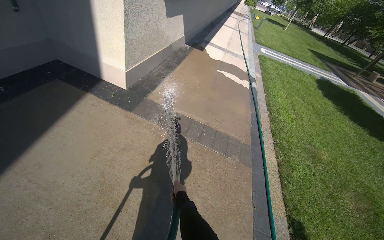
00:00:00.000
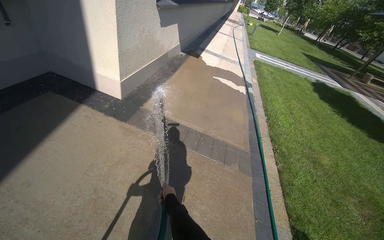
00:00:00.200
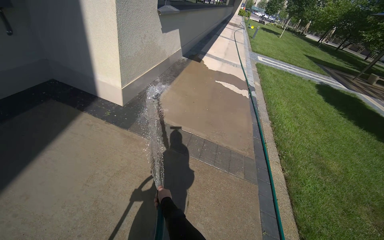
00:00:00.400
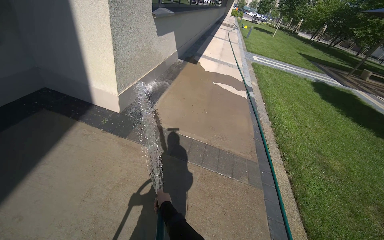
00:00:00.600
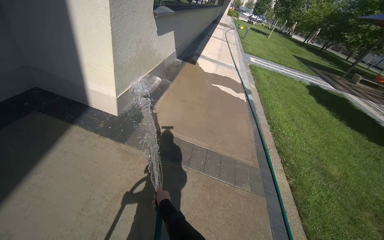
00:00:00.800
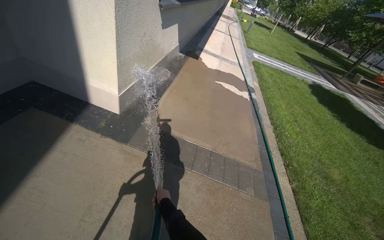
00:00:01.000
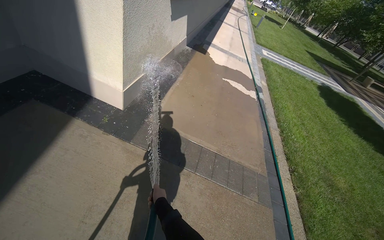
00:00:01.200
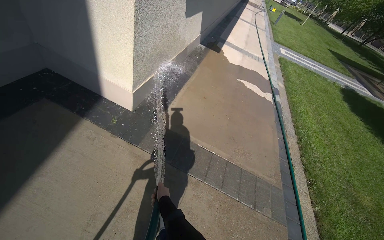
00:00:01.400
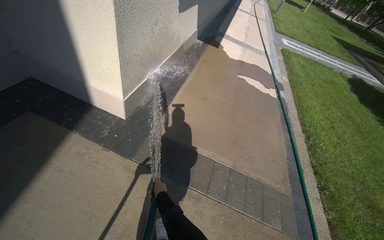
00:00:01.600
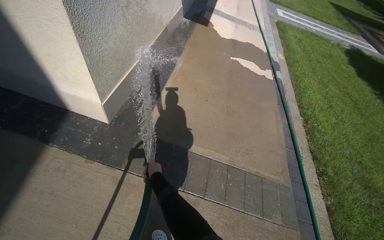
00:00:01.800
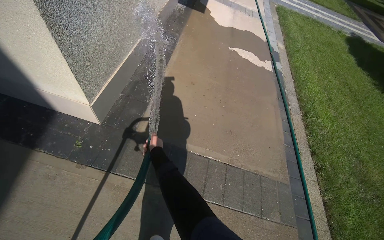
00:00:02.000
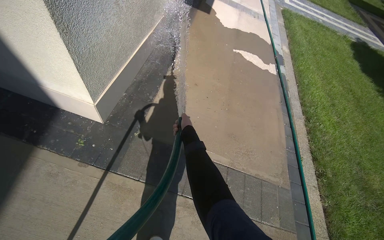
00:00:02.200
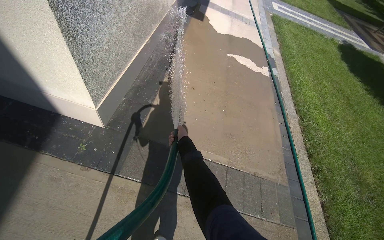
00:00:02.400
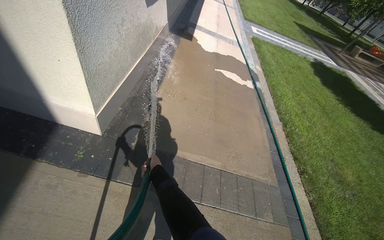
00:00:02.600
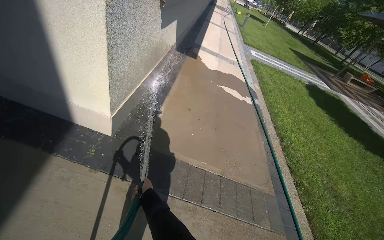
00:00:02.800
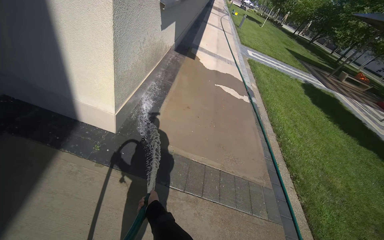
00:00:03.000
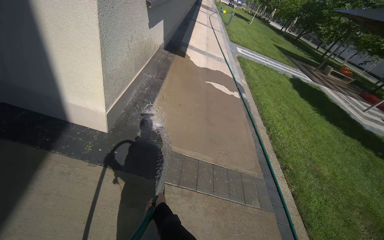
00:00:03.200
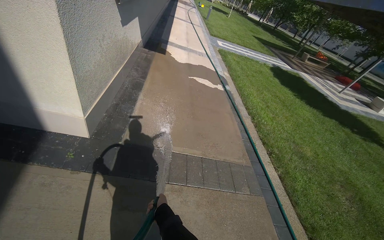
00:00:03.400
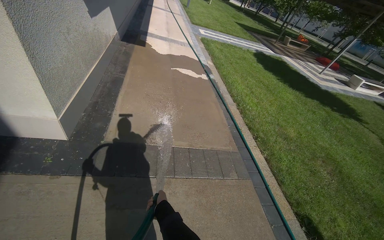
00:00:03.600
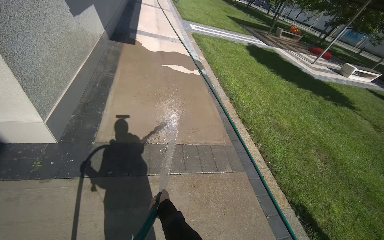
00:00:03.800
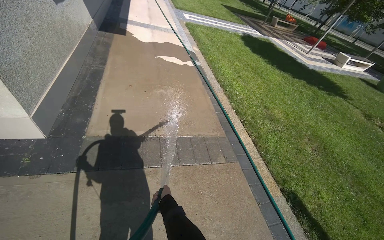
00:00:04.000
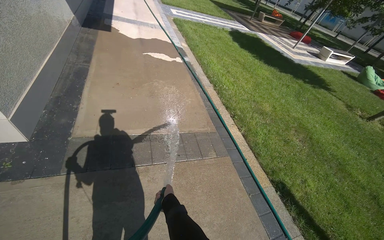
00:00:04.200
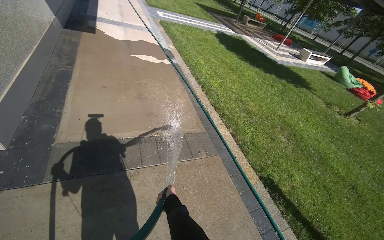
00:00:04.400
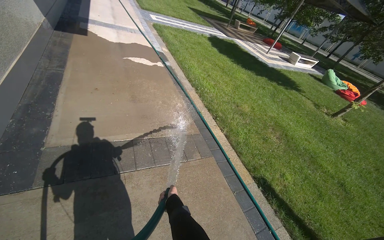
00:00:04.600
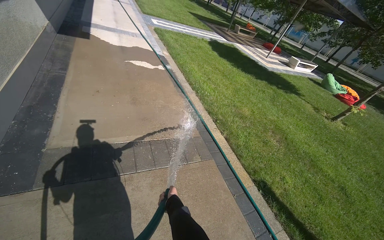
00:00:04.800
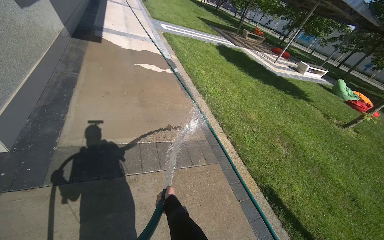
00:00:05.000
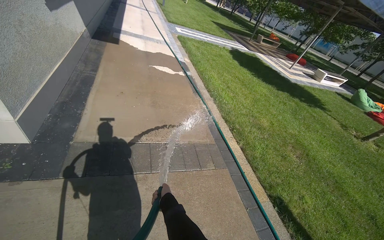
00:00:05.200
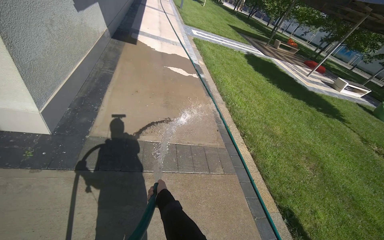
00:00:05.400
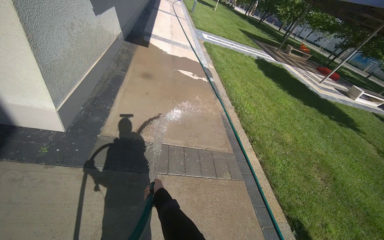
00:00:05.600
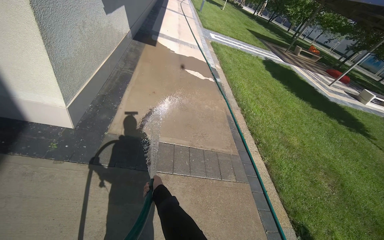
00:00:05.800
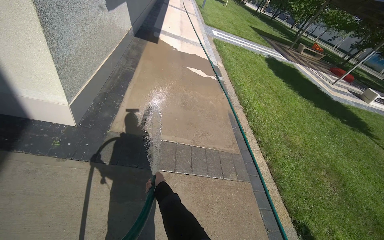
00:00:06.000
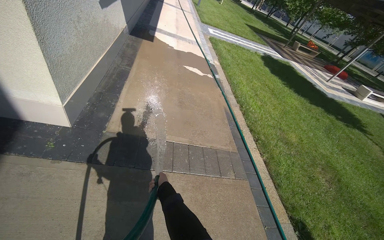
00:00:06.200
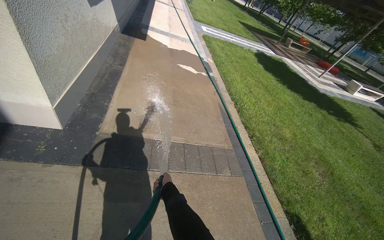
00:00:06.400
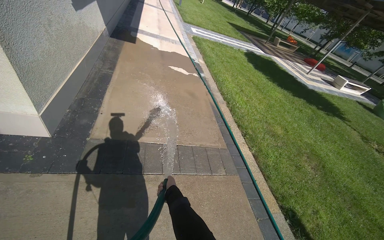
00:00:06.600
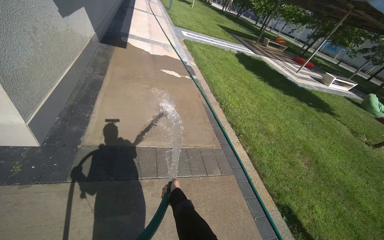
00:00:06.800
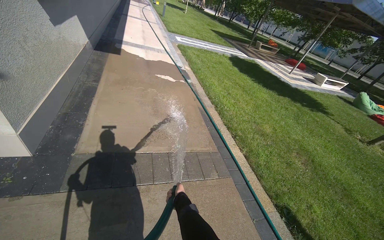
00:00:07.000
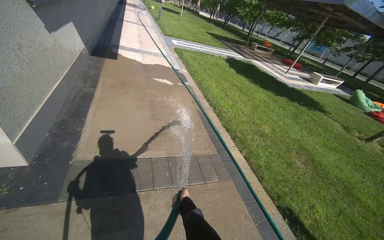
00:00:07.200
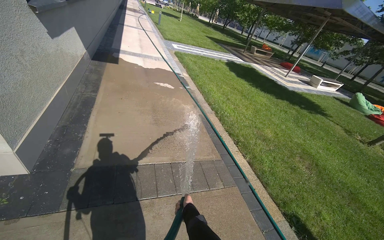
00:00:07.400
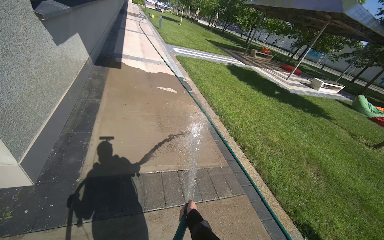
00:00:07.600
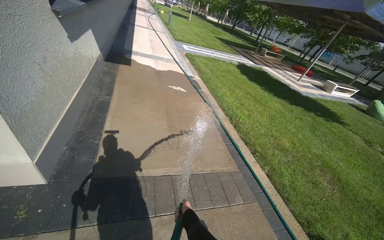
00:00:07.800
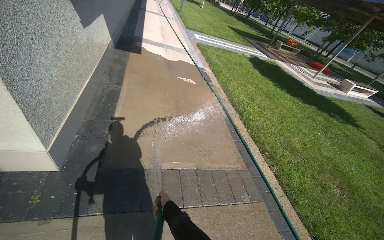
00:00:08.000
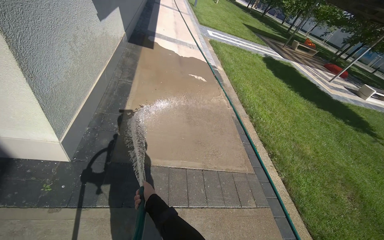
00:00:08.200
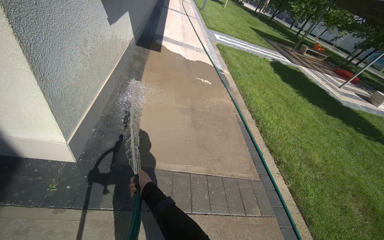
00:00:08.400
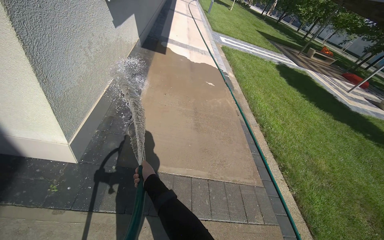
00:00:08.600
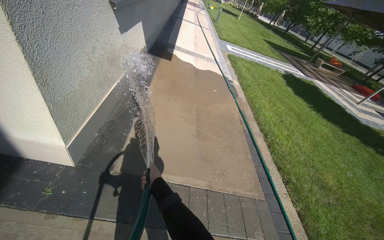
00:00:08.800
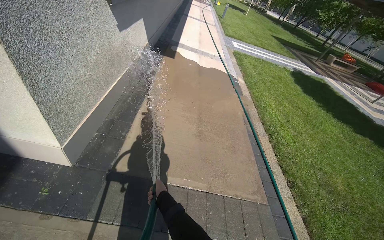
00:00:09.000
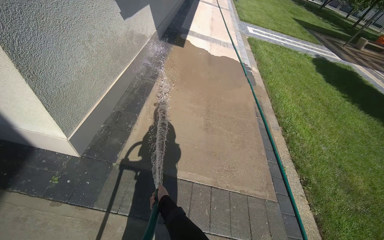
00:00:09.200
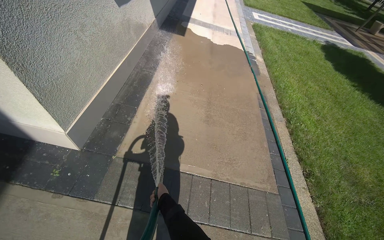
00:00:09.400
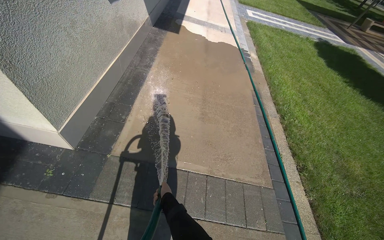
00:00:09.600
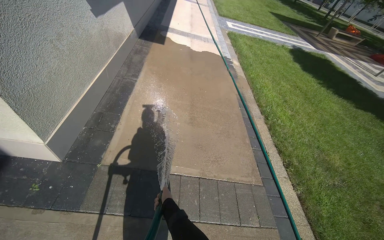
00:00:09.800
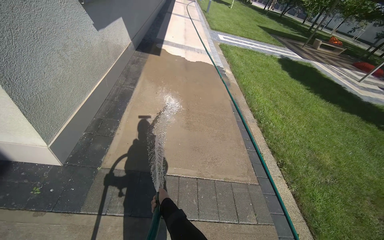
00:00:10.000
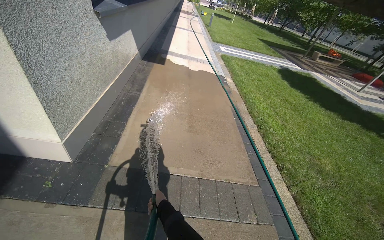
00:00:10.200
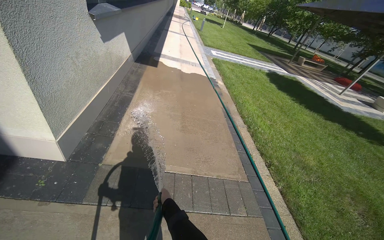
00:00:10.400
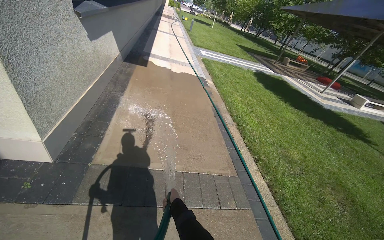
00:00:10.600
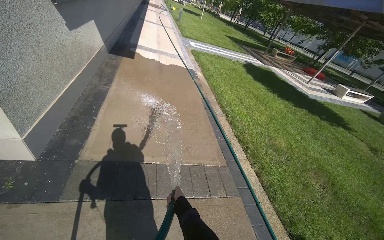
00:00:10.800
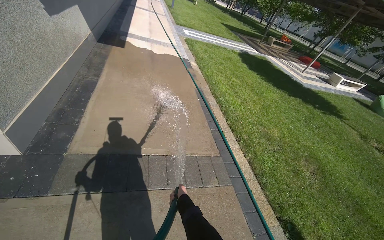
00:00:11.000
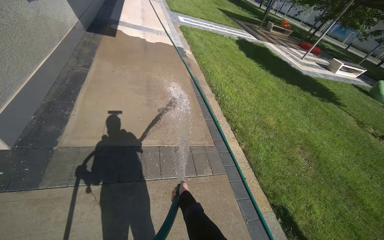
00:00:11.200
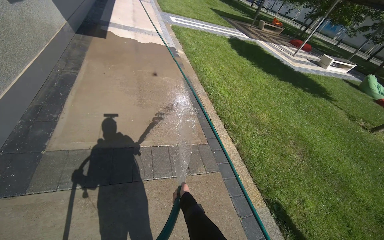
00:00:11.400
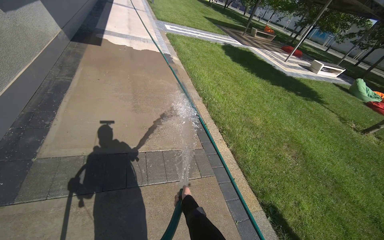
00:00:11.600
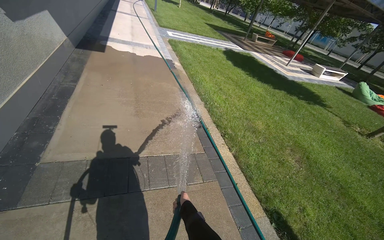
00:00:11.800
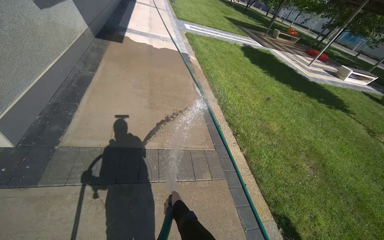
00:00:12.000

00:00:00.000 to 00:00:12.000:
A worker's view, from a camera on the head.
Job: sweeping floor.
The whole recording: Rinsing concrete ground. The worker rinses the concrete ground with a hose.
00:00:00.000 to 00:00:01.600: The camera travels about 90 cm.
00:00:01.600 to 00:00:03.000: The right hand reaches about 50 cm up the picture, then returns.
00:00:03.000 to 00:00:04.400: The camera is carried to the right, roughly 40 cm. The wearer looks about 30 degrees further to the right.
00:00:04.400 to 00:00:06.000: The wearer looks roughly 15 degrees further to the left.
00:00:06.000 to 00:00:07.600: The right hand shifts approximately 15 cm to the right.
00:00:07.600 to 00:00:09.000: The head turns to the left by roughly 20 degrees. The right hand heads up the picture and to the left, covering some 40 cm.

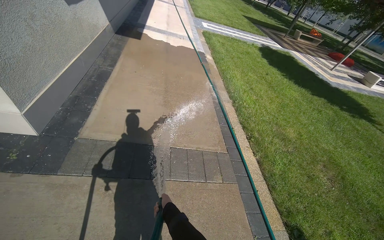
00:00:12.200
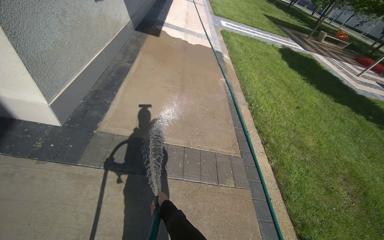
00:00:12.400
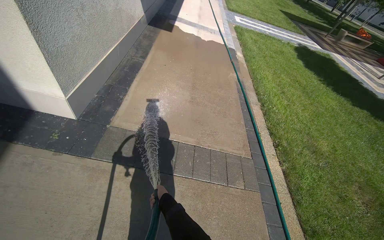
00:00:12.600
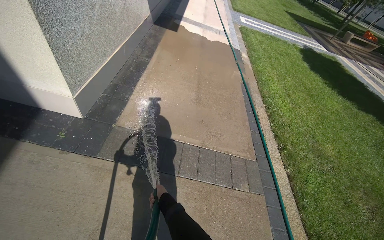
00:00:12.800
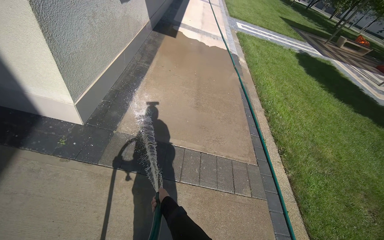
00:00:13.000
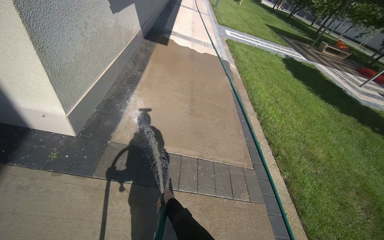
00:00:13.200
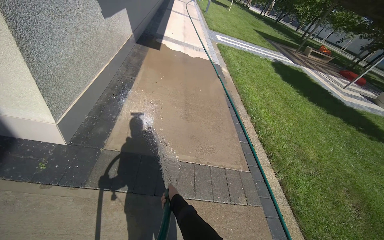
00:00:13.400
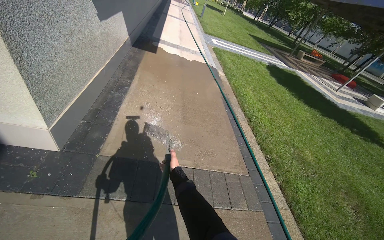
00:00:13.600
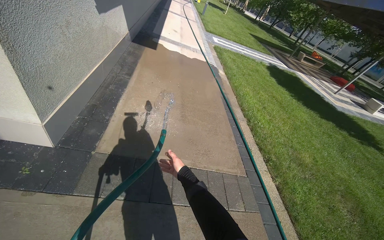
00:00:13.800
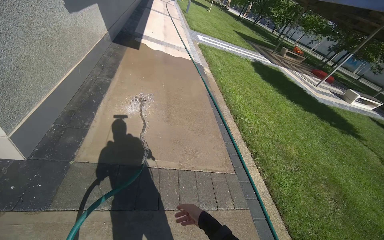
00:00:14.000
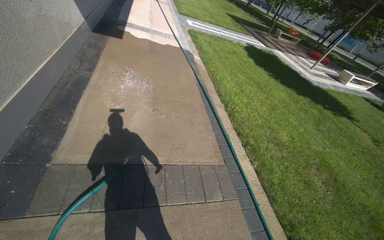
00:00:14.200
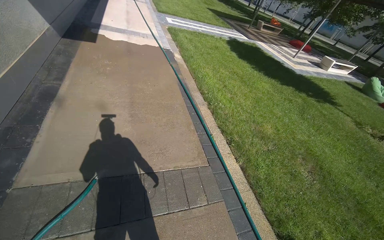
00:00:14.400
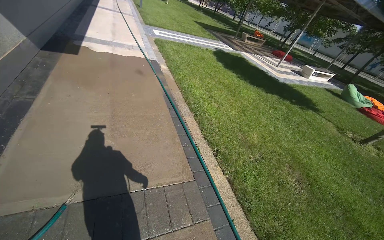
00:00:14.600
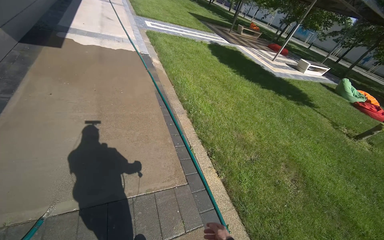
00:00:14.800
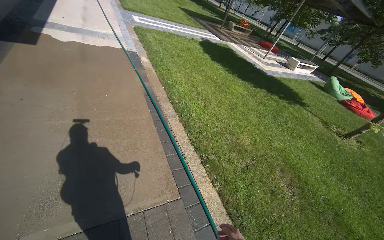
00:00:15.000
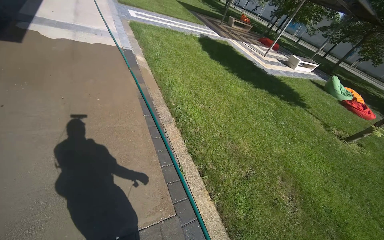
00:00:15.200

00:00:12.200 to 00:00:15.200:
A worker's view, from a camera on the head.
Job: sweeping floor.
The whole recording: Rinsing concrete ground. The worker rinses the concrete ground with a hose.
00:00:12.200 to 00:00:13.800: The right hand heads up the picture and farther from the camera, covering roughly 35 cm.
00:00:13.800 to 00:00:15.200: The camera travels some 1 m. The head turns to the right by some 20 degrees.

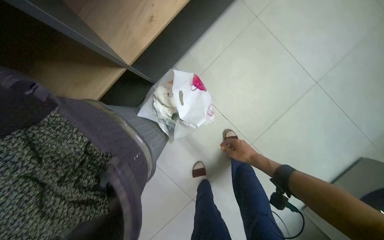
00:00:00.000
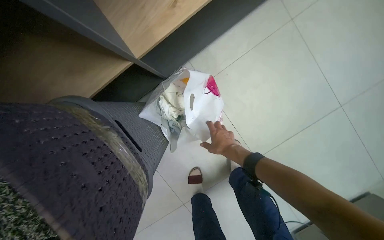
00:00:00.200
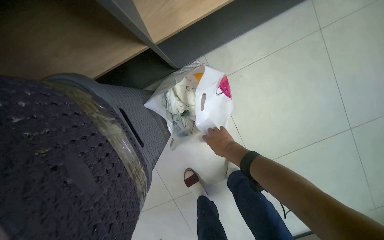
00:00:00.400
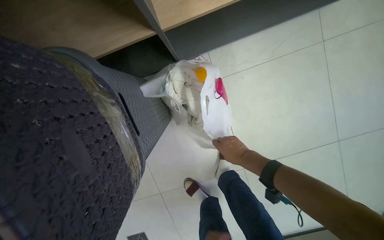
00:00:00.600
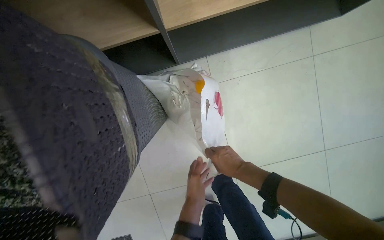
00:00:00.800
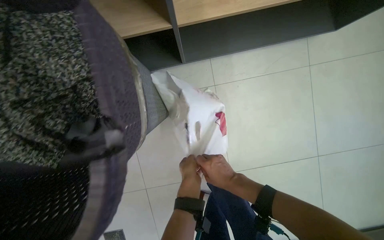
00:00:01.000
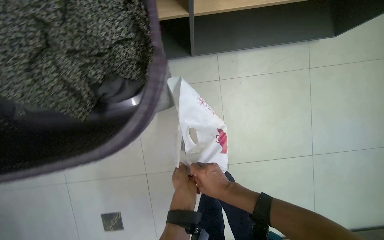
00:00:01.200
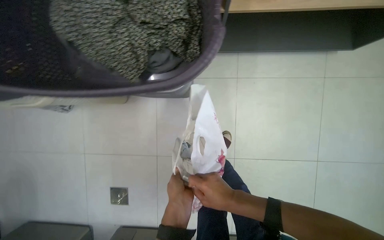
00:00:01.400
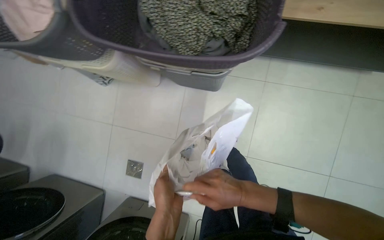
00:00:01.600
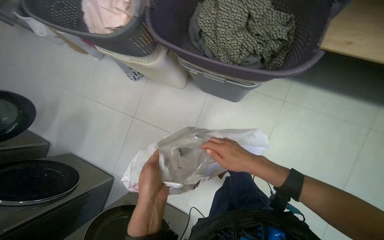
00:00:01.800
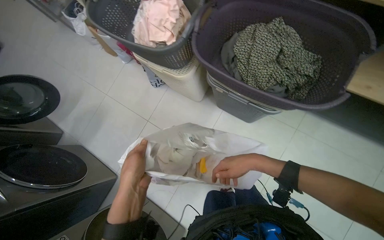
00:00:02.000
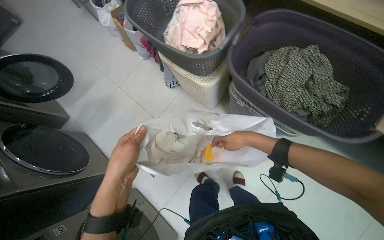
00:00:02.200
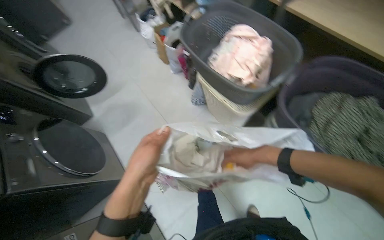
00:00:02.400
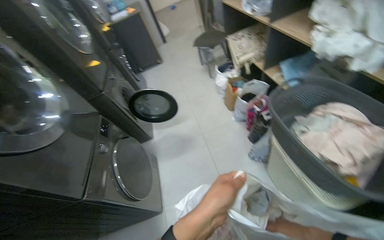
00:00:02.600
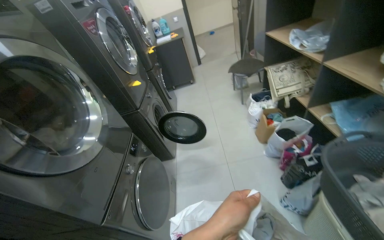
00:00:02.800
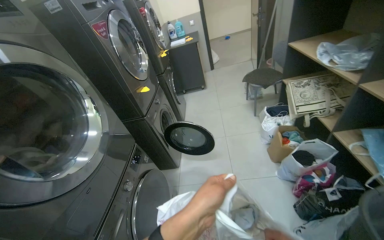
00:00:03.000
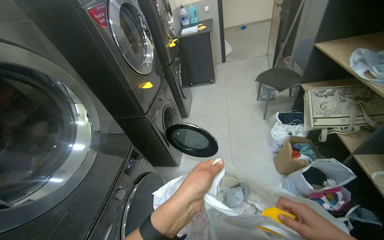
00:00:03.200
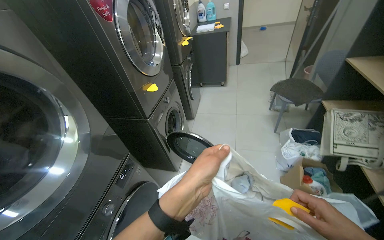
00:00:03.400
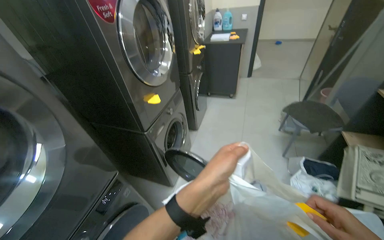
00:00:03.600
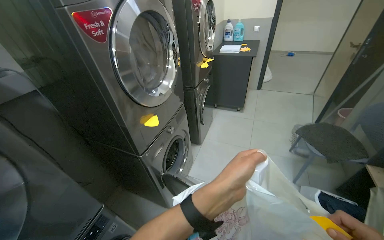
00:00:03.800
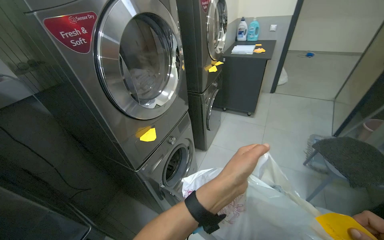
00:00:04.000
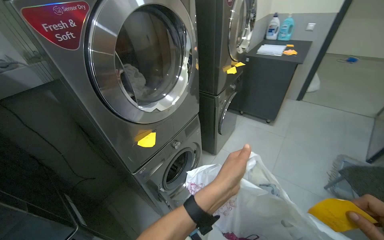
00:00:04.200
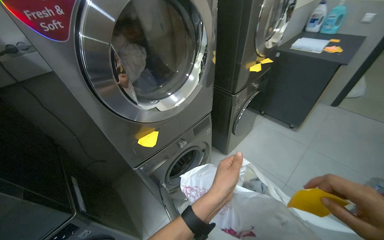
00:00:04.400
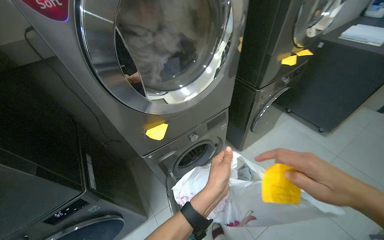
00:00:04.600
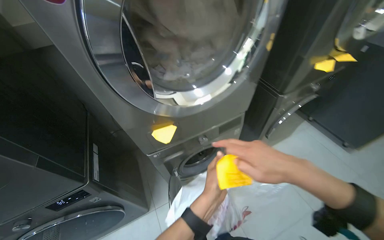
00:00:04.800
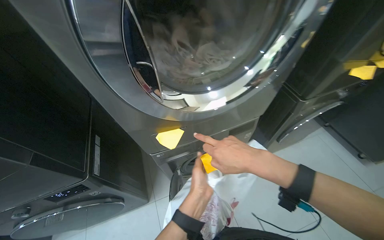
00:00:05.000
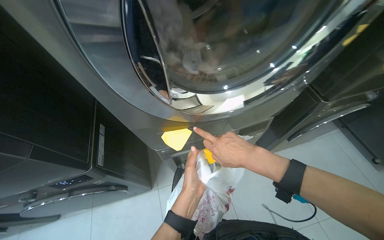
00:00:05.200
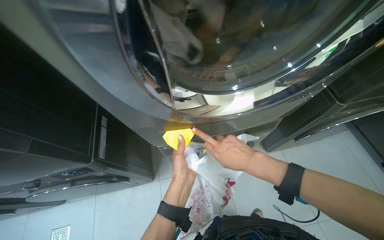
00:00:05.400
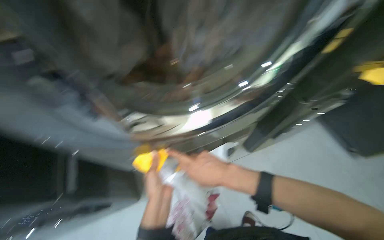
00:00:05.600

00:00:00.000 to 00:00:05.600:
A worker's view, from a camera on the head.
Job: managing laundry.
The whole recording: Loading and starting washing machine. The worker gathers items, loads clothes into a washing machine, and sets the wash program.
00:00:00.000 to 00:00:01.400: The scene rotates clockwise by roughly 45 degrees.
00:00:01.400 to 00:00:02.800: The wearer moves some 90 cm. The head turns to the left by about 85 degrees. The view tips upward by approximately 35 degrees.
00:00:02.800 to 00:00:04.200: The camera travels roughly 1 m. The wearer's head swings some 40 degrees to the left.
00:00:04.200 to 00:00:05.600: The wearer moves approximately 40 cm. The wearer's head swings about 30 degrees to the left. The view tips downward by roughly 20 degrees.
